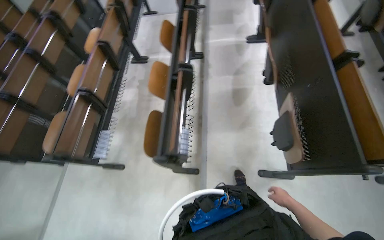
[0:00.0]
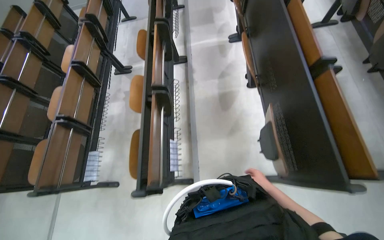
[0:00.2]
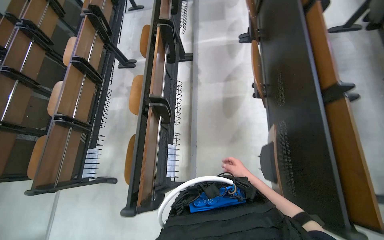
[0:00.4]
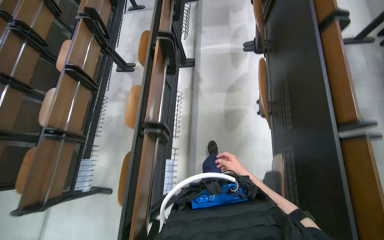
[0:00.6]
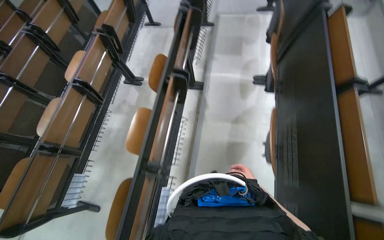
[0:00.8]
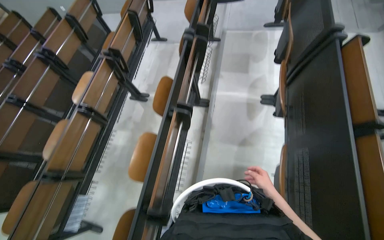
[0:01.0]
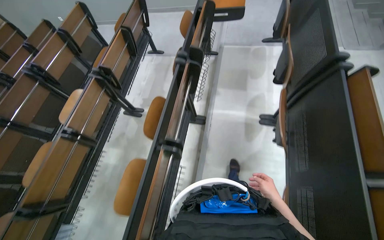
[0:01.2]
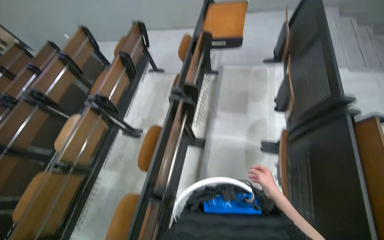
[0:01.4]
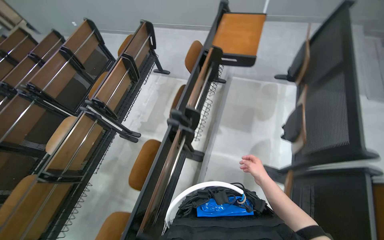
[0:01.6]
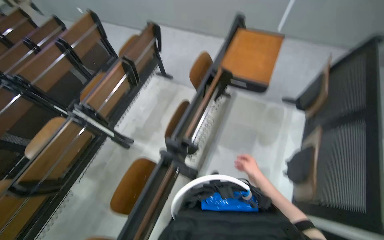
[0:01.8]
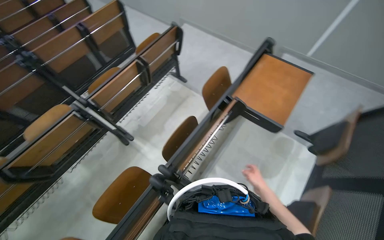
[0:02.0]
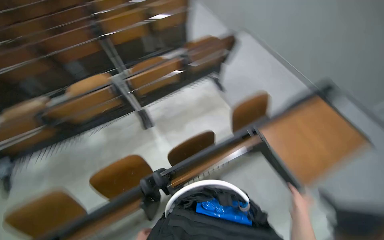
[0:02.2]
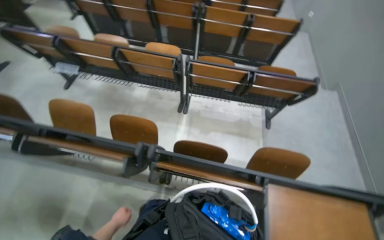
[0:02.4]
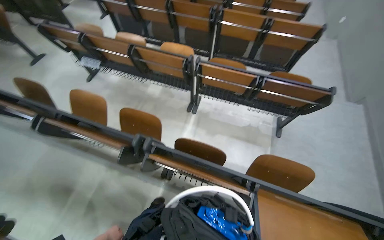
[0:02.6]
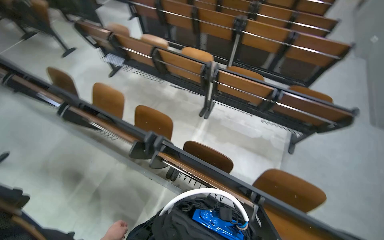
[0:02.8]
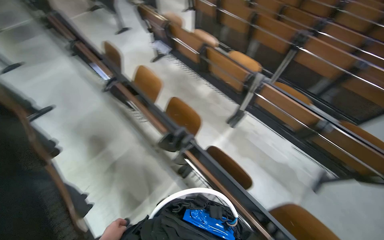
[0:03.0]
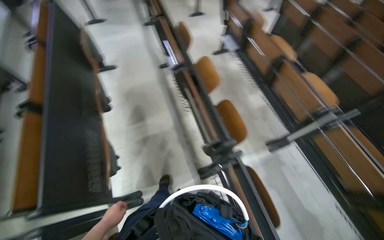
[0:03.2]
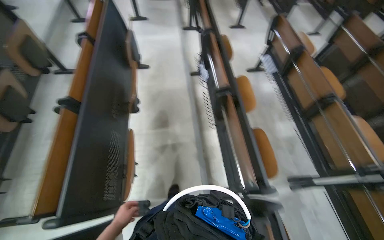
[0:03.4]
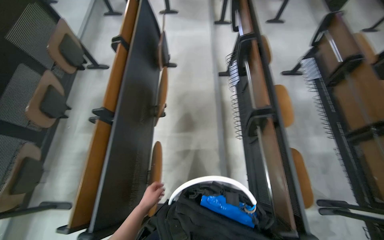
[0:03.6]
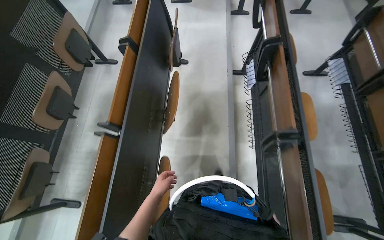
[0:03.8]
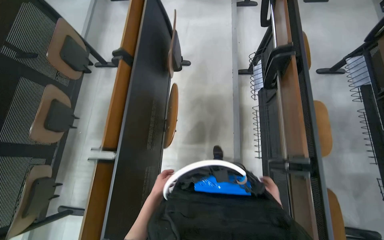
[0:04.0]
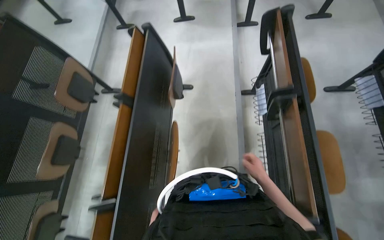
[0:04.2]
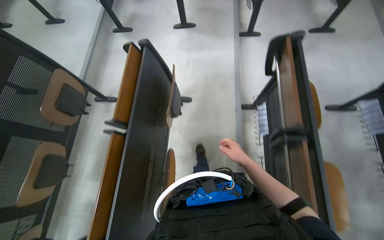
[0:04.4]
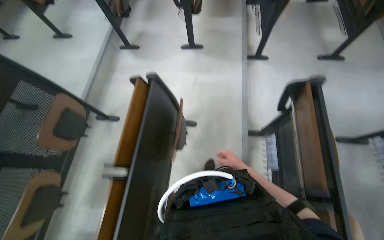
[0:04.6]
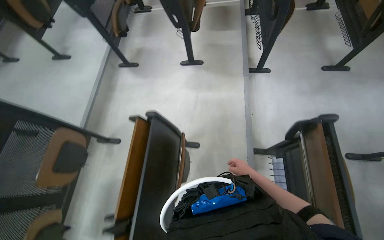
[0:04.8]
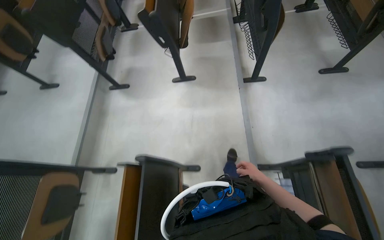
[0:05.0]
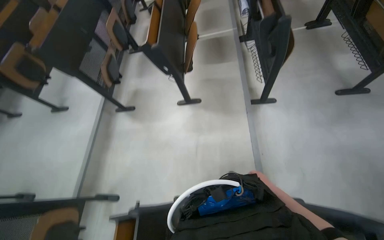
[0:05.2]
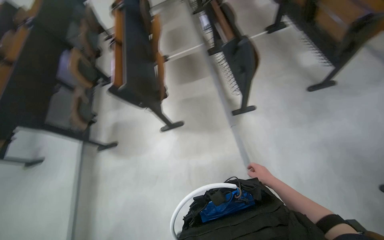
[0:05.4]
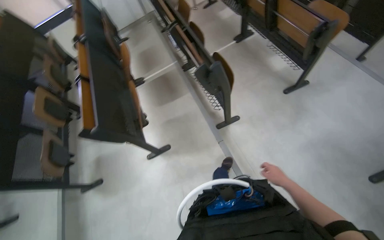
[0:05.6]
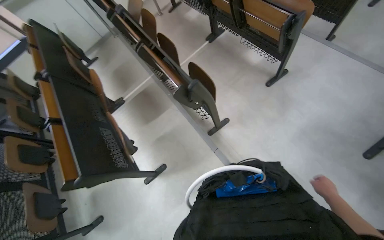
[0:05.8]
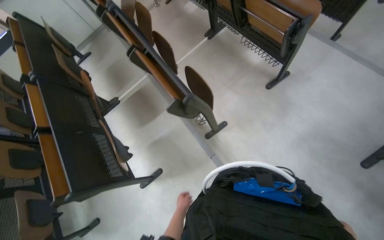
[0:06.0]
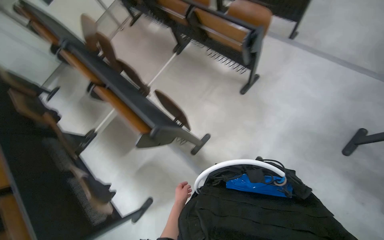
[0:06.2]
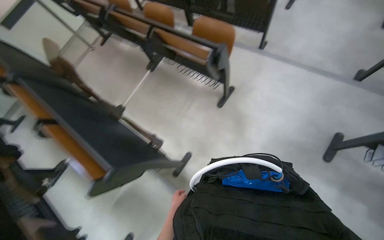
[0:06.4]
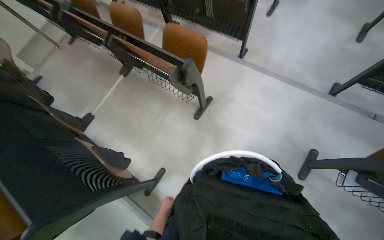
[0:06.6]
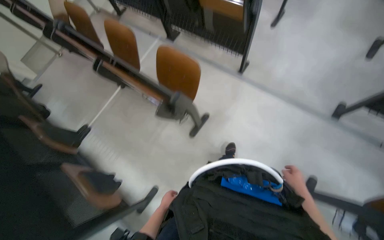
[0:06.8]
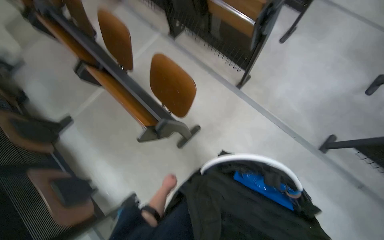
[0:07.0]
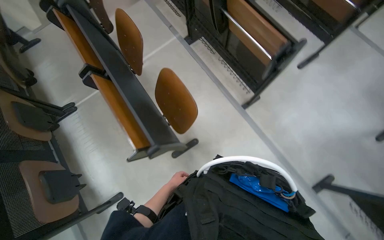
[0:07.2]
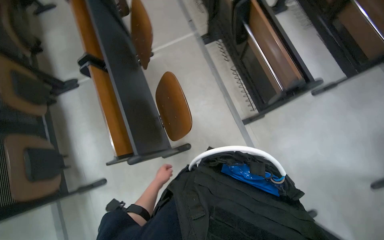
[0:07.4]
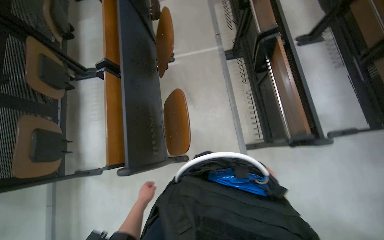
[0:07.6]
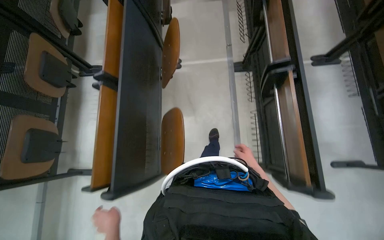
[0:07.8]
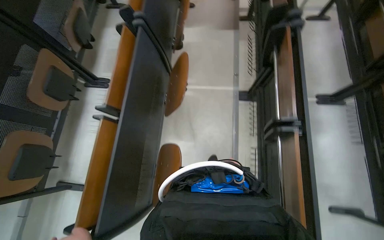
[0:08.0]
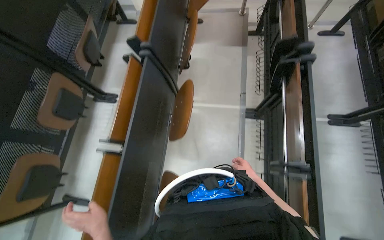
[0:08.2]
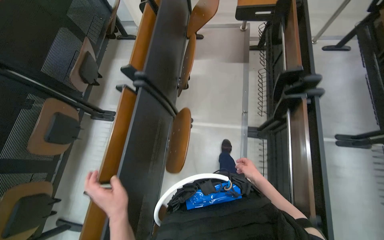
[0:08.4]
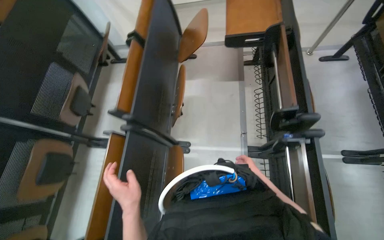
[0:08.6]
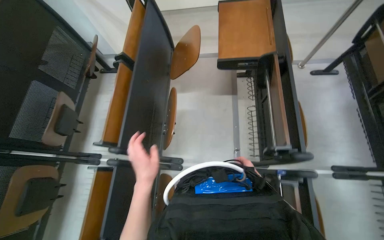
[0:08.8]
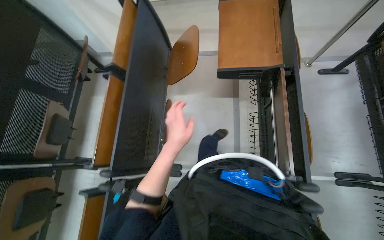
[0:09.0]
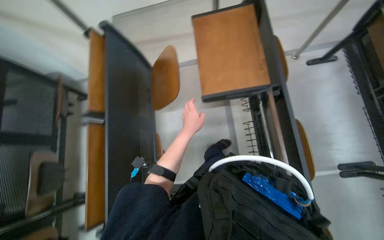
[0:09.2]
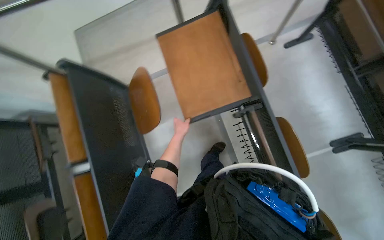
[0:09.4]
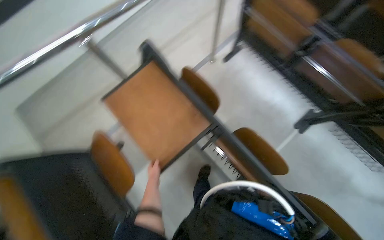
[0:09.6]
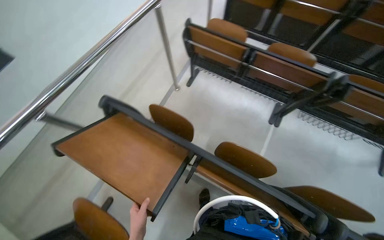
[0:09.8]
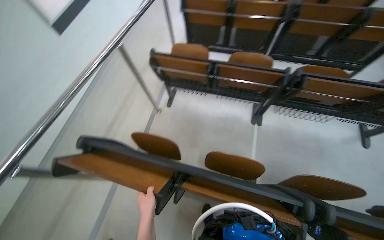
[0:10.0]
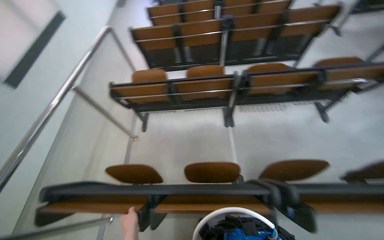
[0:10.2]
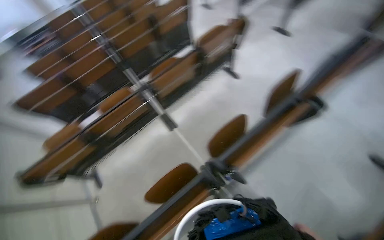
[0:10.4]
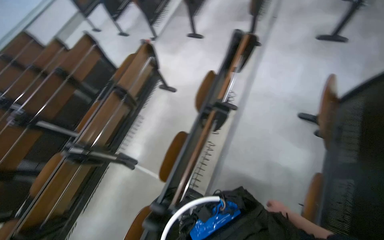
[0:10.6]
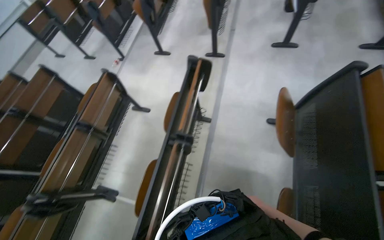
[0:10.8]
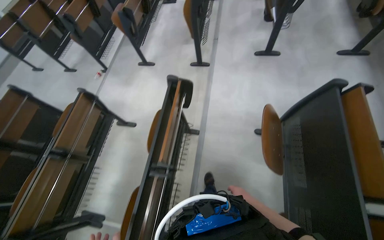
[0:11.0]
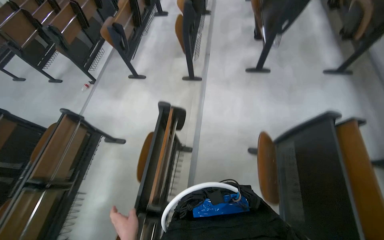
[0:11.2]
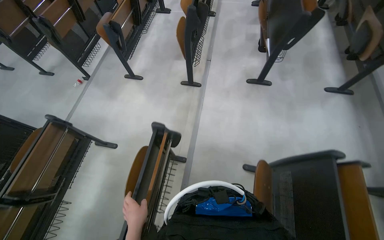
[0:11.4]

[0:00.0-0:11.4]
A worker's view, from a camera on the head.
Job: organizing items.
The whole recording: Lowering auditorium desks. The worker continues lowering the desks in the auditorium.
0:00.0 to 0:01.4: The camera travels approximately 1.5 m.
0:01.4 to 0:02.8: The head travels roughly 50 cm. The wearer looks approximately 95 degrees further to the left.
0:02.8 to 0:04.2: The camera is carried approximately 1 m. The wearer's head swings approximately 70 degrees to the left.
0:04.2 to 0:05.6: The camera is carried roughly 1.5 m. The camera pitches upward, by some 10 degrees. The scene rotates counterclockwise by roughly 25 degrees.
0:05.6 to 0:07.2: The camera travels roughly 1.5 m.
0:07.2 to 0:08.6: The head travels roughly 1 m. The head rotates roughly 40 degrees to the left.
0:08.6 to 0:10.0: The wearer moves roughly 80 cm. The wearer's head swings about 75 degrees to the right. The view tilts about 10 degrees upward.
0:10.0 to 0:11.4: The head travels roughly 1.5 m. The head rotates roughly 95 degrees to the right. The camera pitches upward, by roughly 15 degrees.

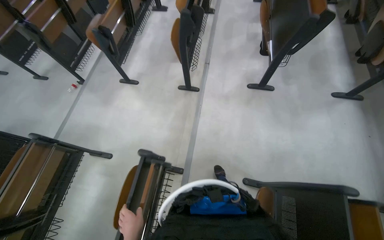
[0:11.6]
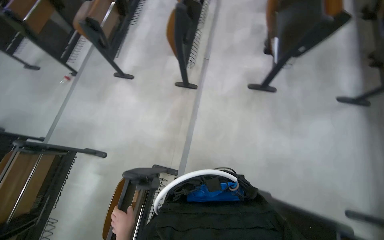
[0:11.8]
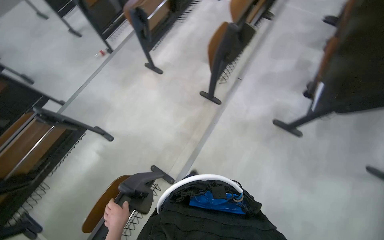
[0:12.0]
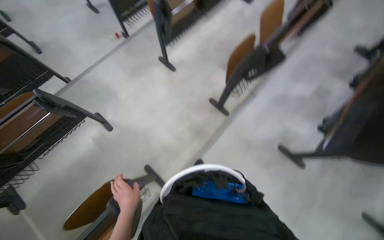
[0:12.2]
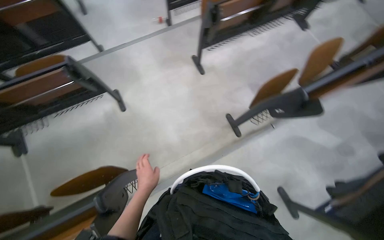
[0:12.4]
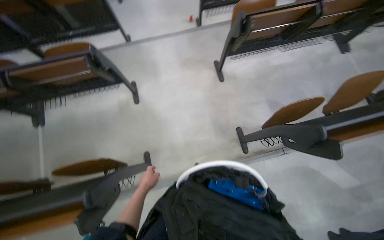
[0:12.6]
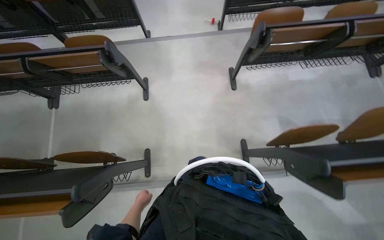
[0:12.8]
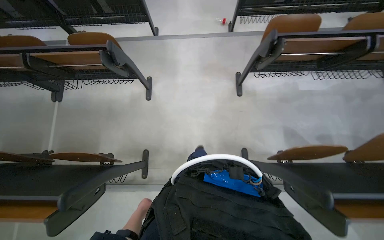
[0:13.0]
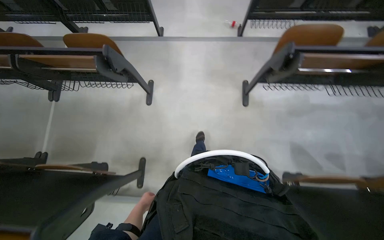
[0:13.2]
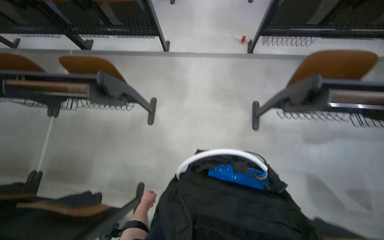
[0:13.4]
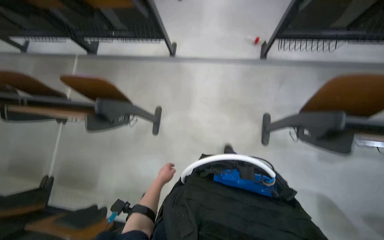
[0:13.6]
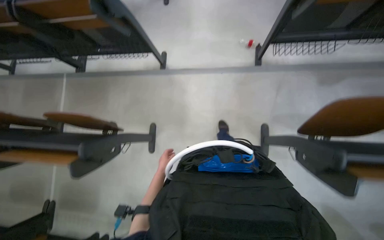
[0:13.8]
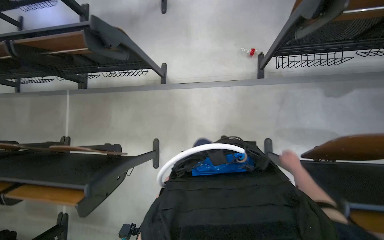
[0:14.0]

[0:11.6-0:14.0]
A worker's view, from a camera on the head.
Job: organizing items.
The whole recording: Lowering auditorium desks. The worker continues lowering the desks in the auditorium.
0:11.6 to 0:12.8: The camera travels about 70 cm. The head turns to the left by about 75 degrees.
0:12.8 to 0:14.0: The camera is carried some 1 m.

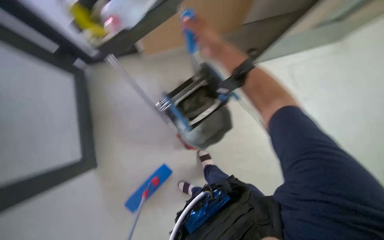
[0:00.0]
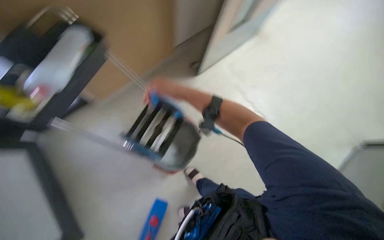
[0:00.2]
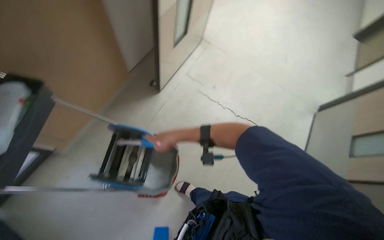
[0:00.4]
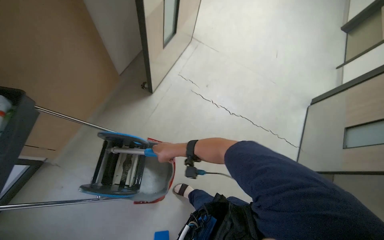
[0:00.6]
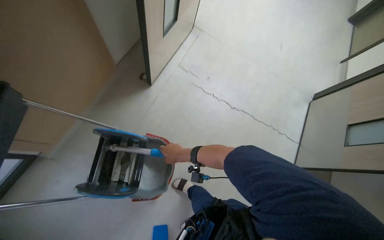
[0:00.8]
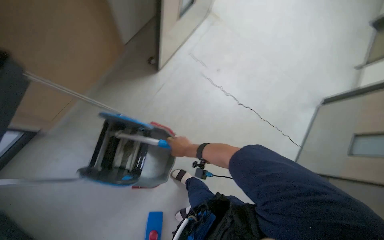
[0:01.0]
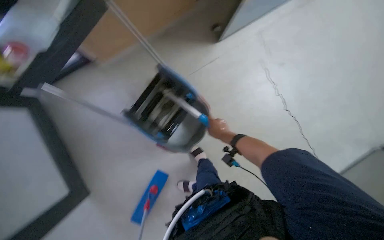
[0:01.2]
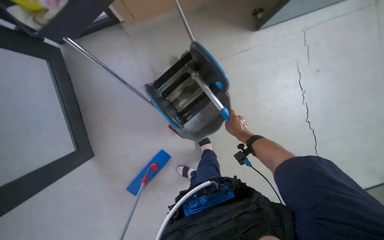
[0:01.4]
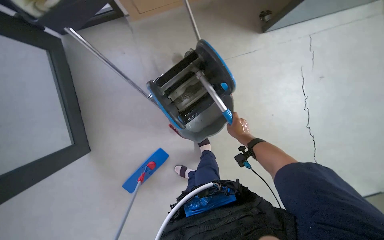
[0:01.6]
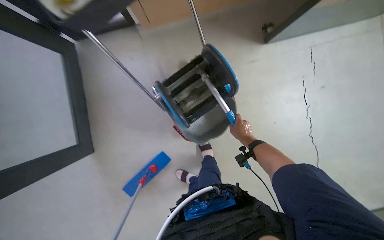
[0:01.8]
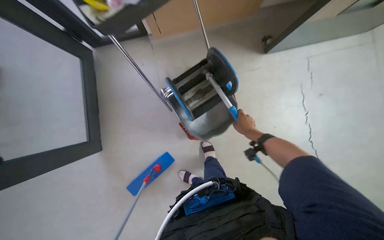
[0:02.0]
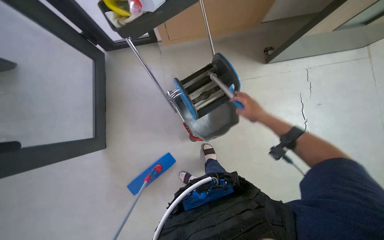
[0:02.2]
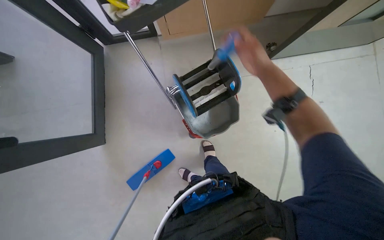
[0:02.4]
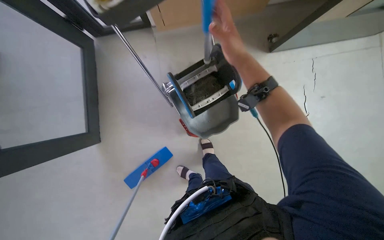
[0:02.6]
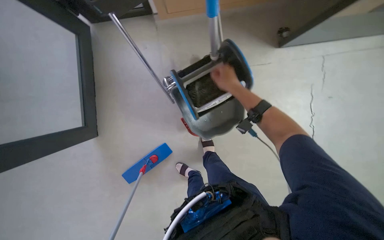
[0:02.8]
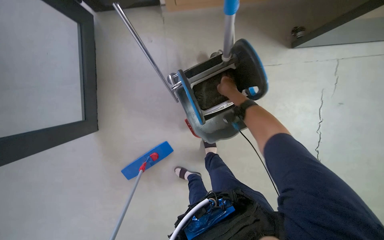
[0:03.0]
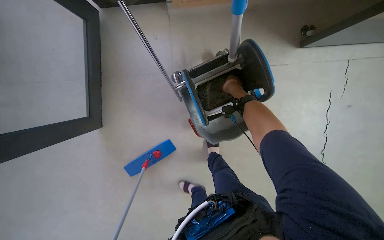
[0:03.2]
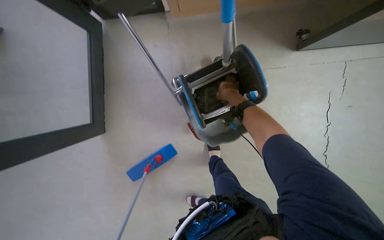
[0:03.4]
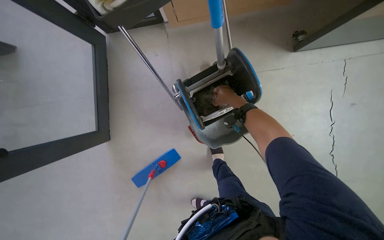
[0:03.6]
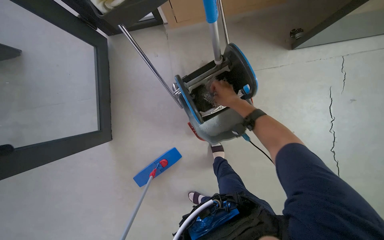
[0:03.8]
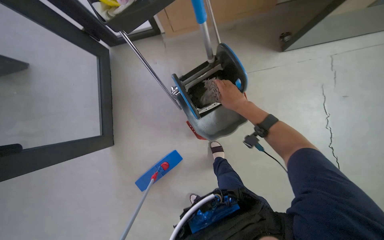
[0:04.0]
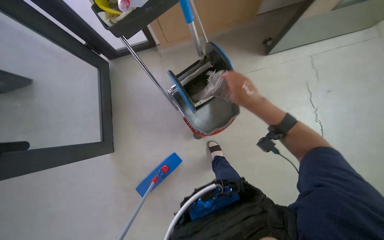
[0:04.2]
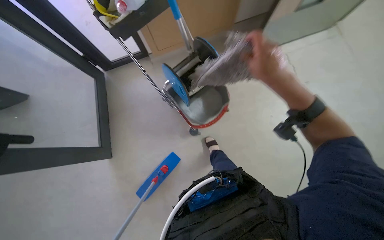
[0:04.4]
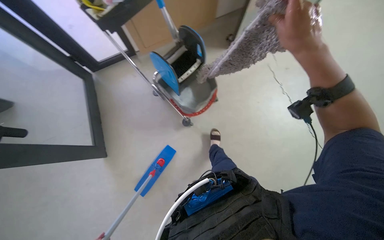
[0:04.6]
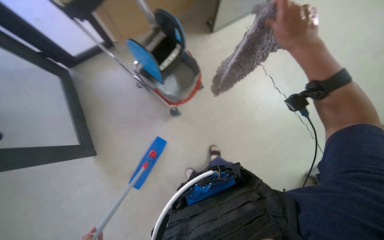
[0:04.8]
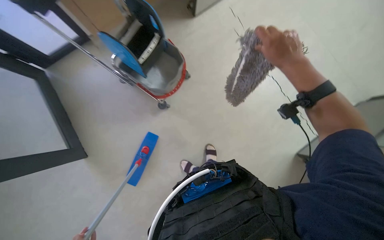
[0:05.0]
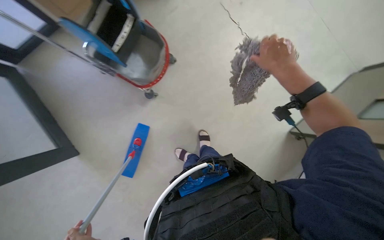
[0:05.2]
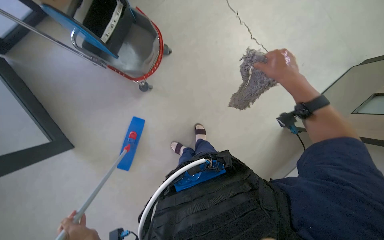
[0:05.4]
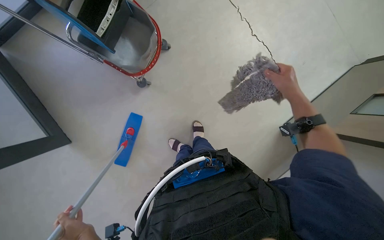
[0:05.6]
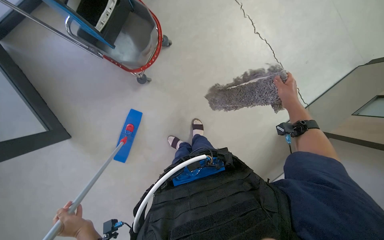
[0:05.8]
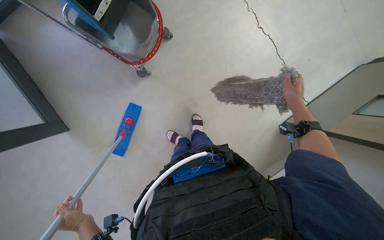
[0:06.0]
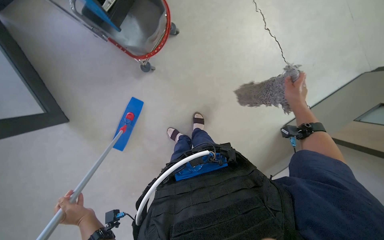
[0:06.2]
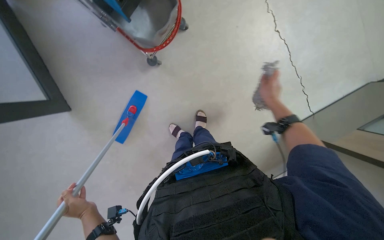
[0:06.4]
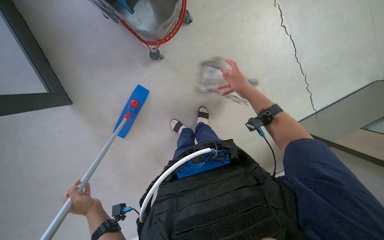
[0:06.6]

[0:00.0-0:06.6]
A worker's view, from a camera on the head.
Job: preparing cleaning supplies.
The whole recording: Attaching clean mop head to frame. The worker attaches a clean mop head to the mop frame.
0:01.6 to 0:03.2: The right hand is displaced up the picture by about 25 cm, and moves roughly 30 cm nearer to the camera and comes back.
0:03.2 to 0:05.0: The head travels approximately 50 cm. The view tips upward by roughly 10 degrees. The scene rotates counterclockwise by about 30 degrees.
0:05.0 to 0:06.6: The view tips downward by approximately 20 degrees. The right hand travels farther from the camera by roughly 25 cm, and travels to the right and back again, roughly 15 cm each way.
